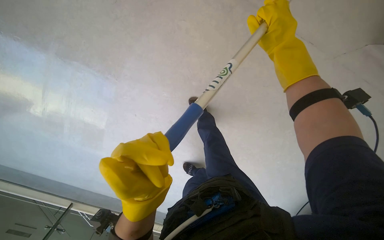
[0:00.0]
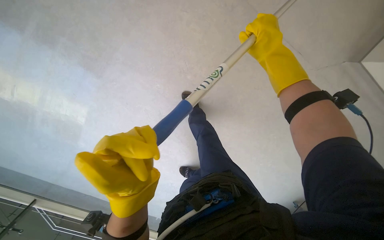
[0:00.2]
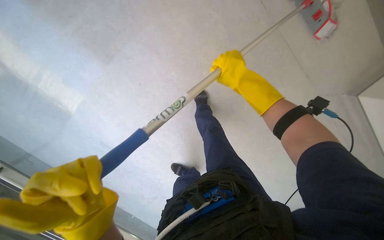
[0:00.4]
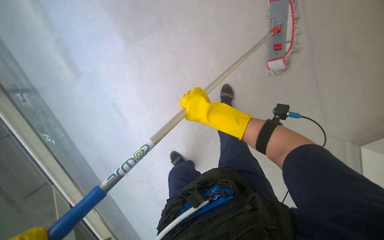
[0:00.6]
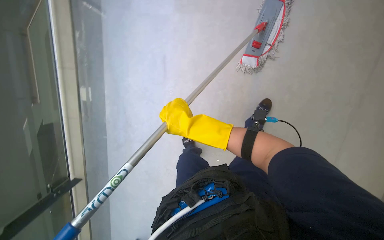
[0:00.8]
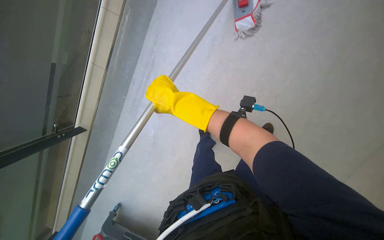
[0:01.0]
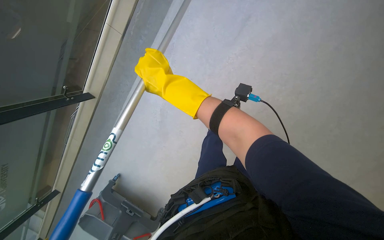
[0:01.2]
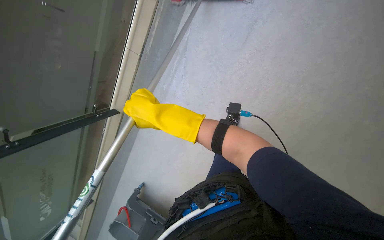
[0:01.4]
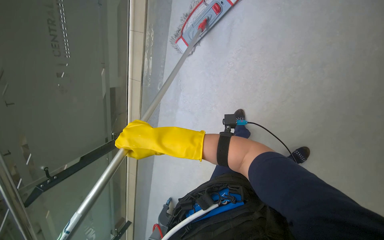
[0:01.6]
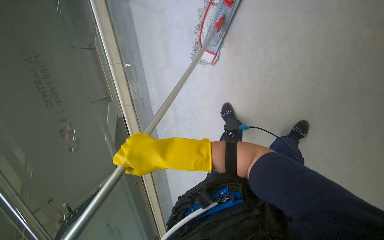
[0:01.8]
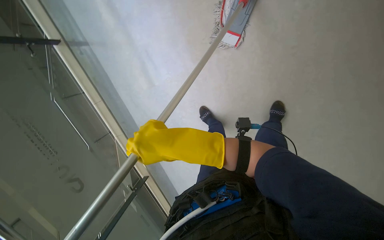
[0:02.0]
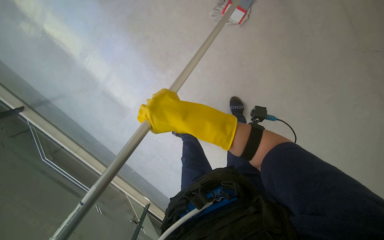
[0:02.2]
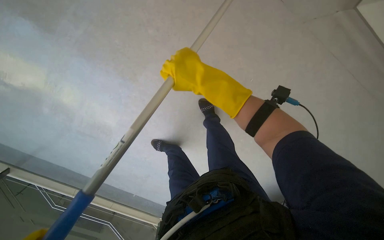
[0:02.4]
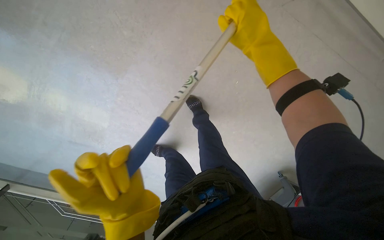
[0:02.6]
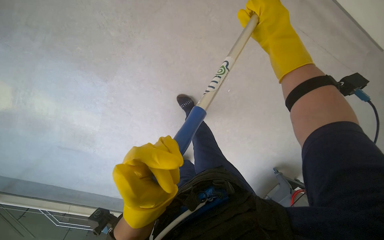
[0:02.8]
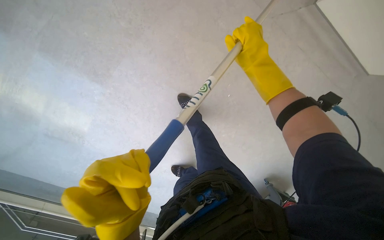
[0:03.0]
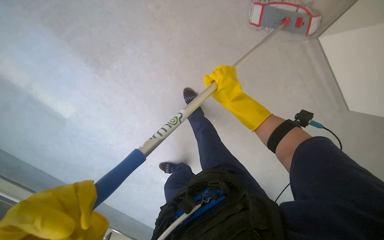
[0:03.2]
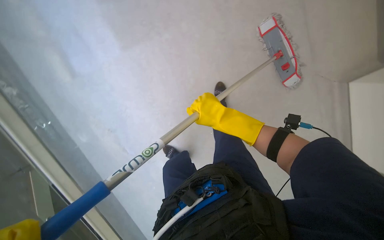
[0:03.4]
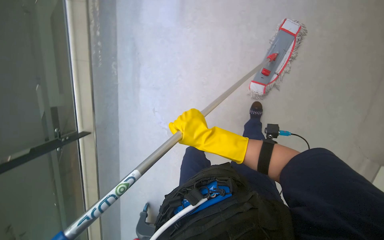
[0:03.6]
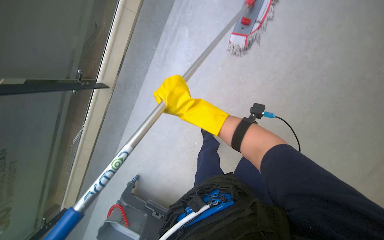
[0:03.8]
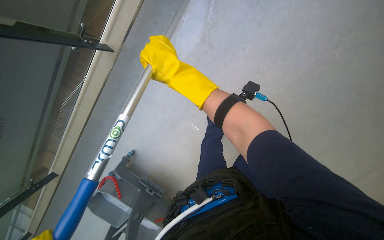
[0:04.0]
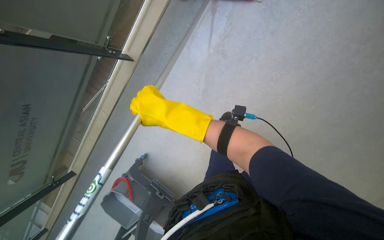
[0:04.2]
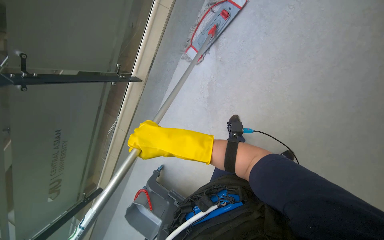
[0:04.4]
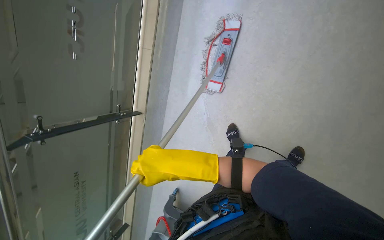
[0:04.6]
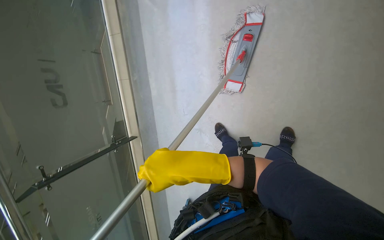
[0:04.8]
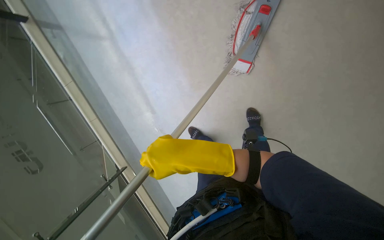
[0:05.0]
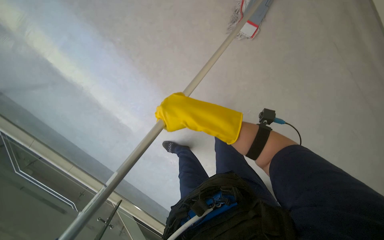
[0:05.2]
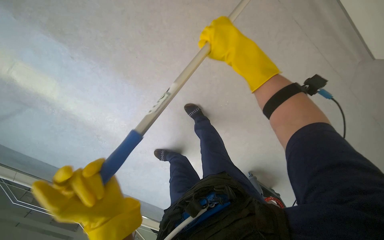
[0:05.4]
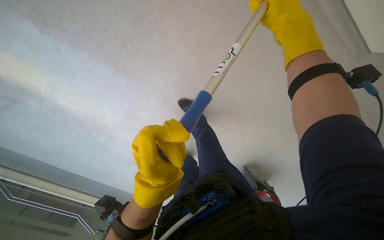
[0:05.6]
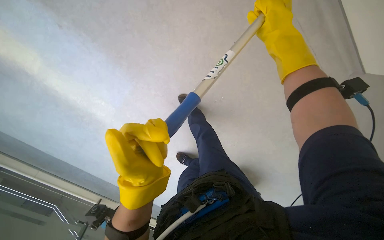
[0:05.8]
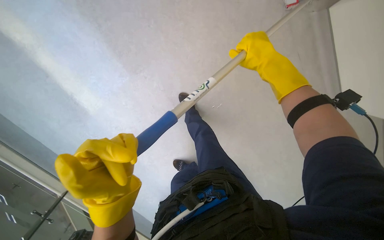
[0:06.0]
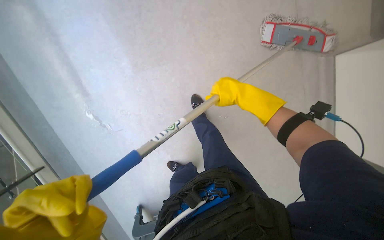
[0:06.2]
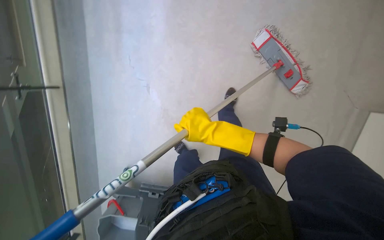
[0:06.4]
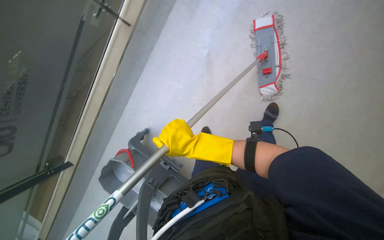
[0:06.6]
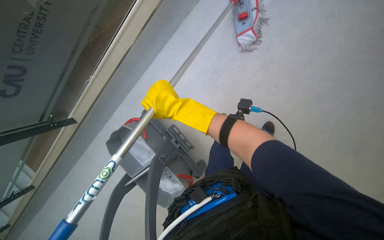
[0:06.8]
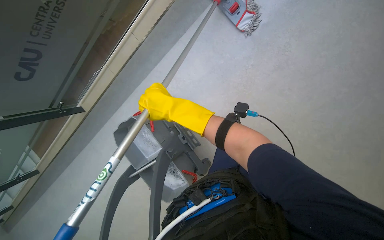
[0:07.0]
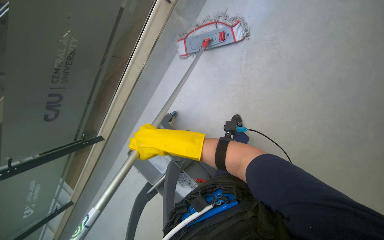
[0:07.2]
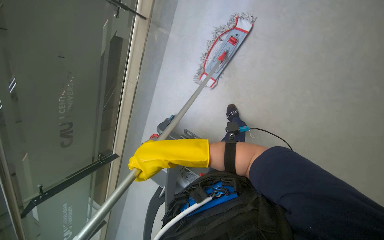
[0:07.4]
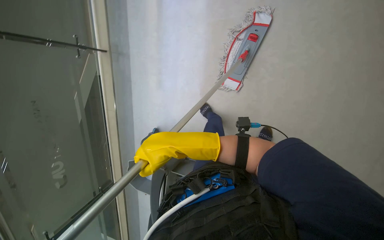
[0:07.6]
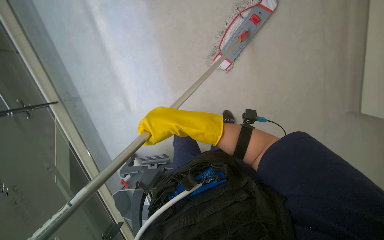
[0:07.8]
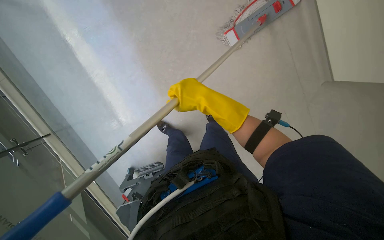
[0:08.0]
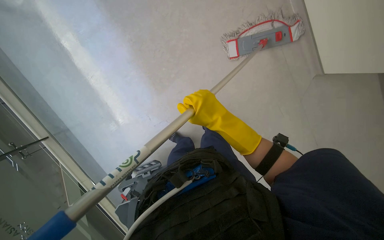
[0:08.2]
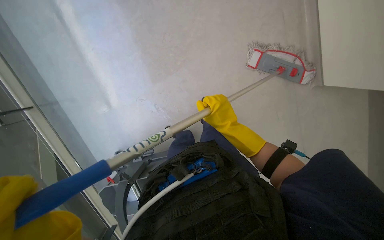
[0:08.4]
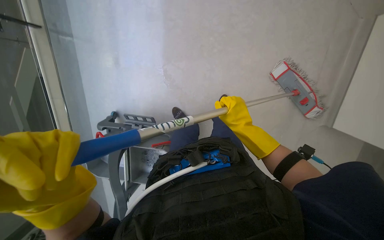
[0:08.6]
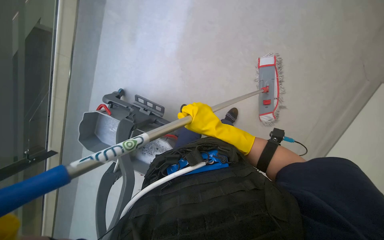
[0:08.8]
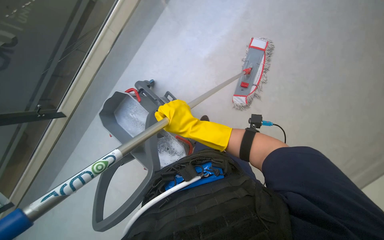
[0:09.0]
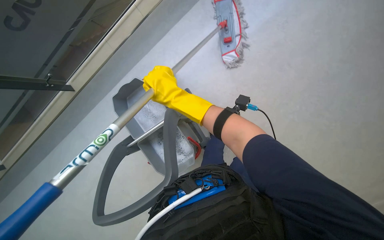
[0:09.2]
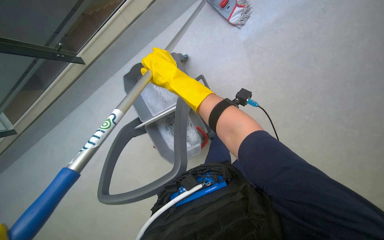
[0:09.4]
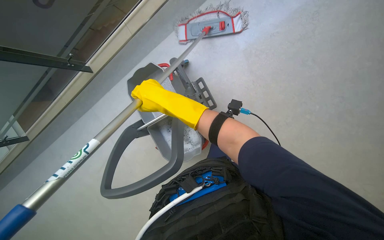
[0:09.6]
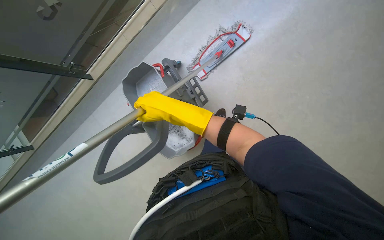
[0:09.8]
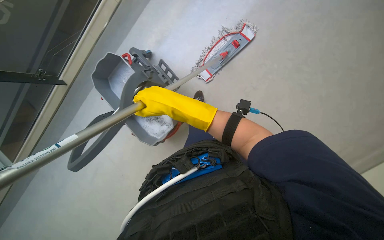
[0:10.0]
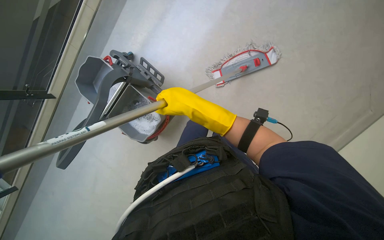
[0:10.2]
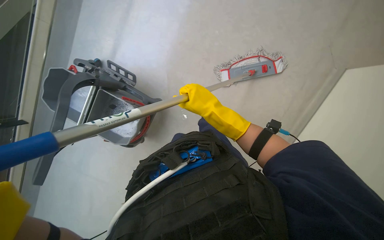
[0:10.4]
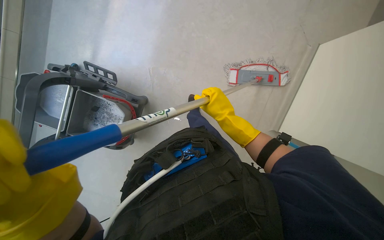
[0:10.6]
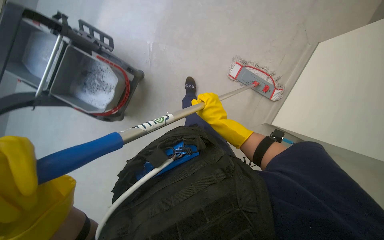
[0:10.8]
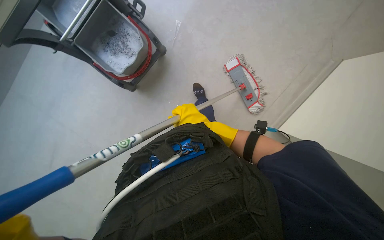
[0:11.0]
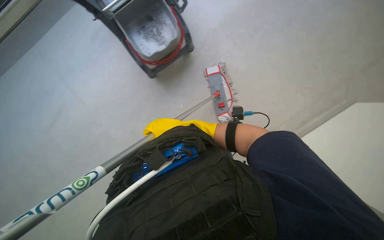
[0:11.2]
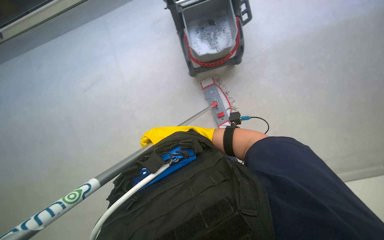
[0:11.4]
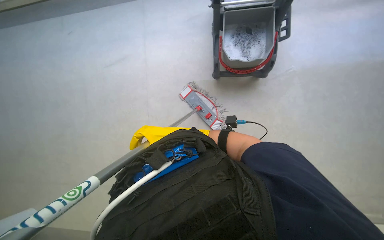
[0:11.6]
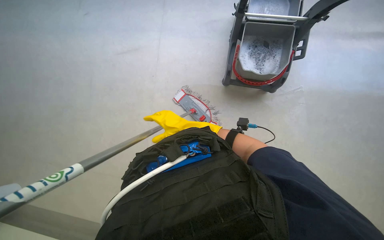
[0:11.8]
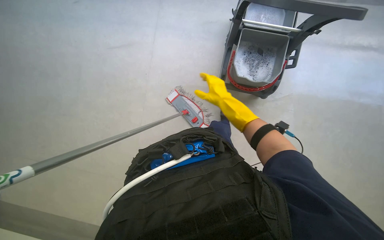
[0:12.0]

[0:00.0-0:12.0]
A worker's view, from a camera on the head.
Job: mopping floor.
The whole recording: Mopping floor. The worker mops the floor with a flat mop, periodically wringing it in the bucket.
0:00.0 to 0:01.6: The right hand shifts roughly 25 cm to the left and down the picture.
0:01.6 to 0:03.0: The camera pitches downward, by some 15 degrees. The right hand goes approximately 30 cm to the right and up the picture.
0:03.0 to 0:04.4: The camera is aimed about 20 degrees further to the left. The wearer looks about 20 degrees further downward.
0:07.6 to 0:09.0: The camera sweeps to the right, by about 15 degrees. Everything in view rotates approximately 35 degrees clockwise.
0:10.4 to 0:12.0: Everything in view rotates about 75 degrees clockwise.

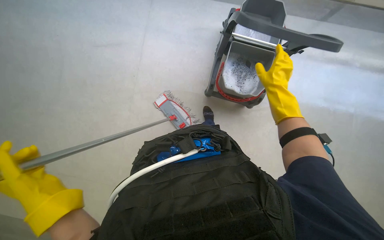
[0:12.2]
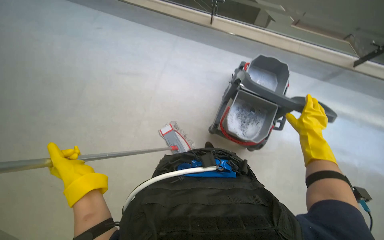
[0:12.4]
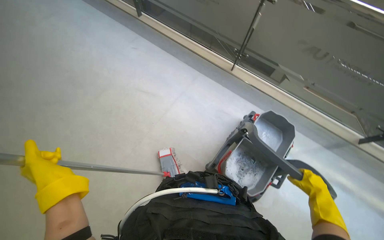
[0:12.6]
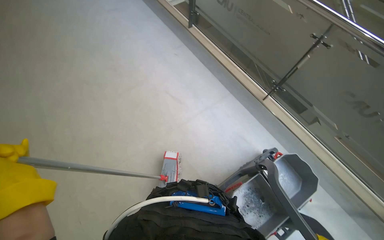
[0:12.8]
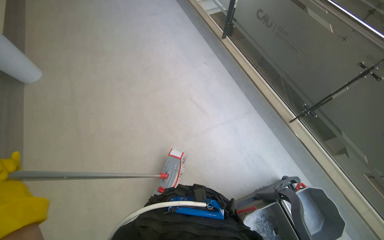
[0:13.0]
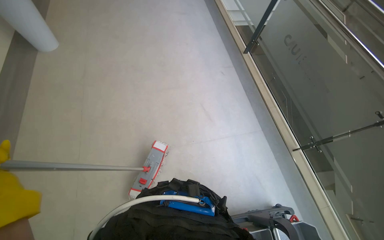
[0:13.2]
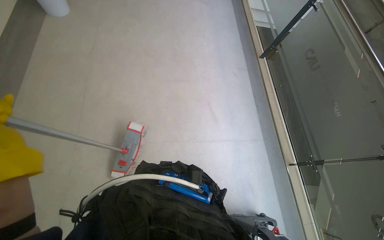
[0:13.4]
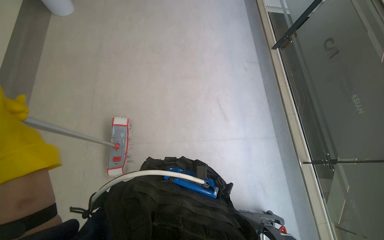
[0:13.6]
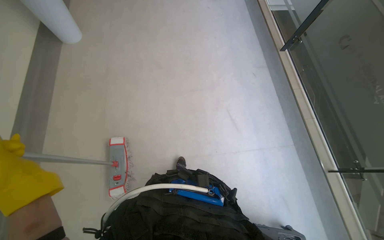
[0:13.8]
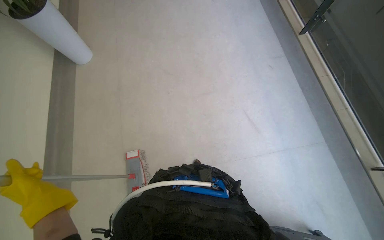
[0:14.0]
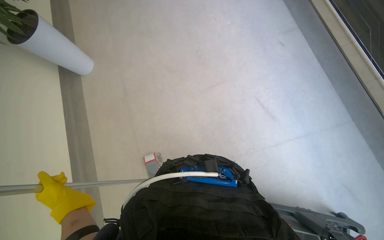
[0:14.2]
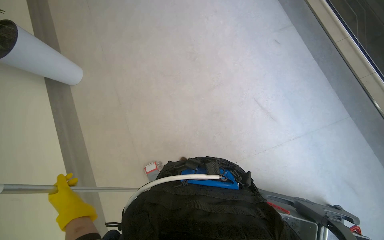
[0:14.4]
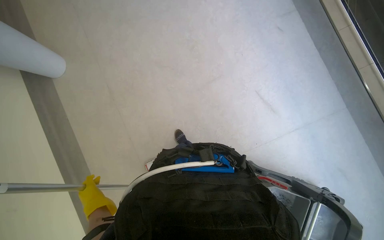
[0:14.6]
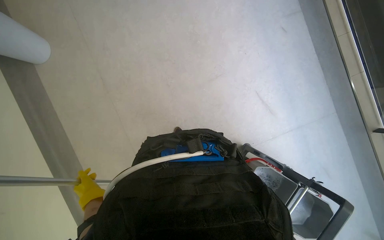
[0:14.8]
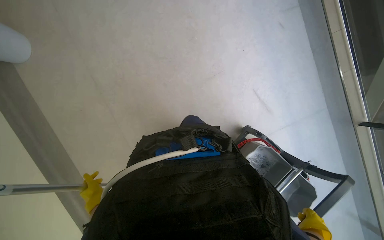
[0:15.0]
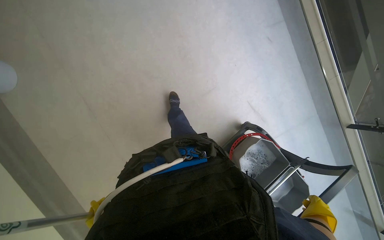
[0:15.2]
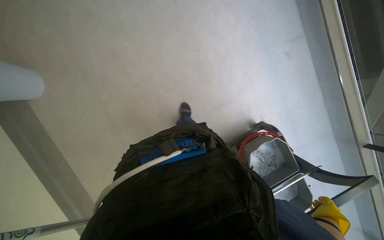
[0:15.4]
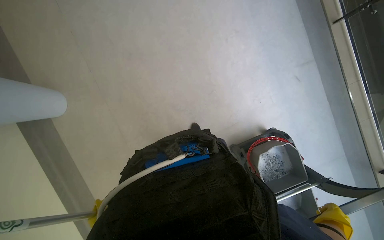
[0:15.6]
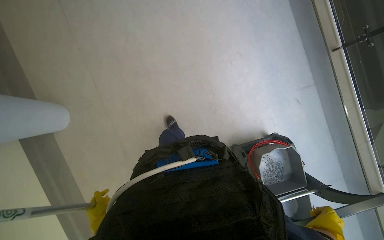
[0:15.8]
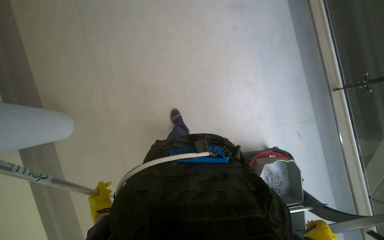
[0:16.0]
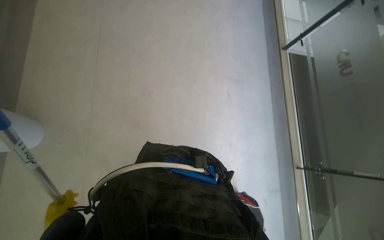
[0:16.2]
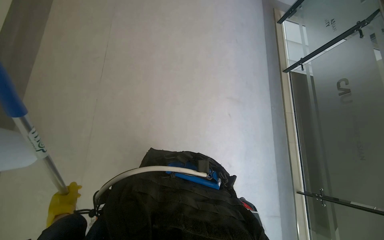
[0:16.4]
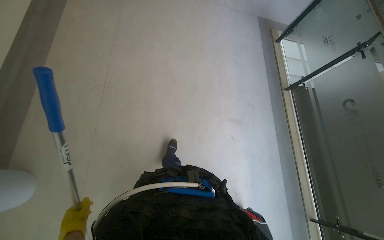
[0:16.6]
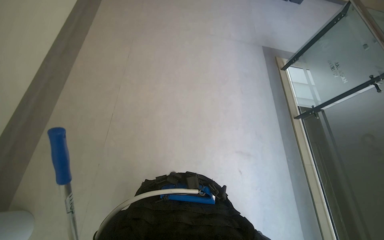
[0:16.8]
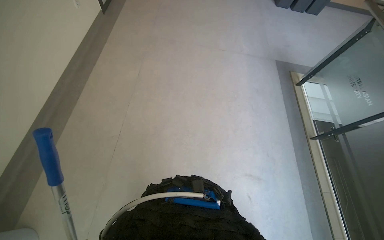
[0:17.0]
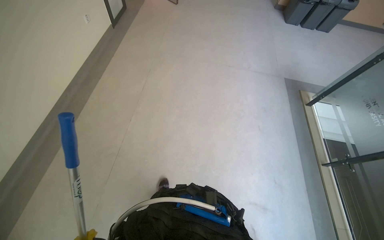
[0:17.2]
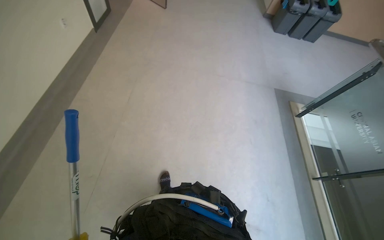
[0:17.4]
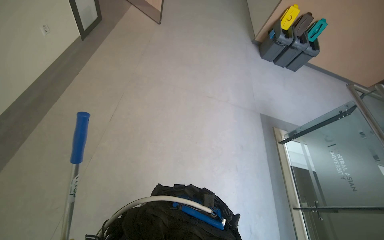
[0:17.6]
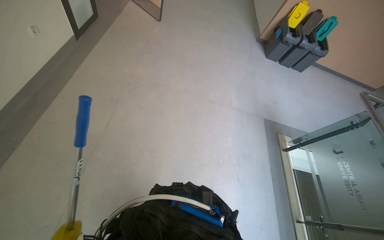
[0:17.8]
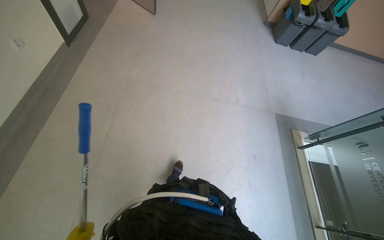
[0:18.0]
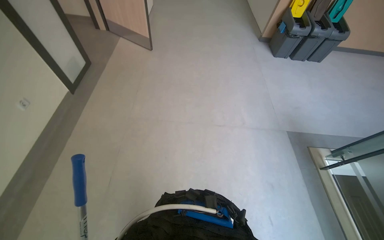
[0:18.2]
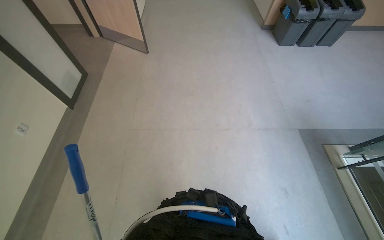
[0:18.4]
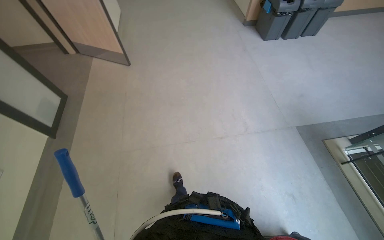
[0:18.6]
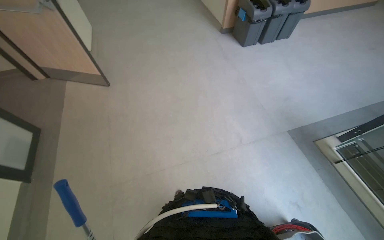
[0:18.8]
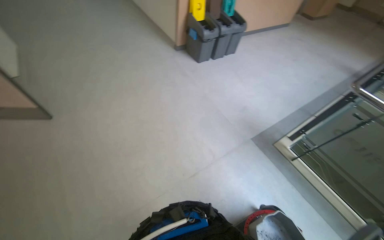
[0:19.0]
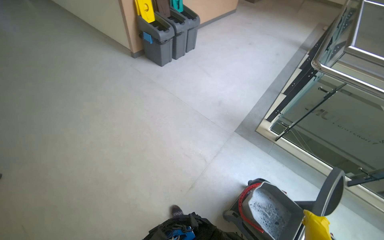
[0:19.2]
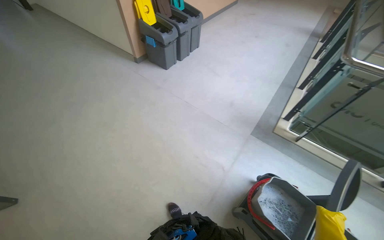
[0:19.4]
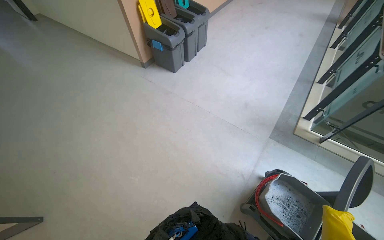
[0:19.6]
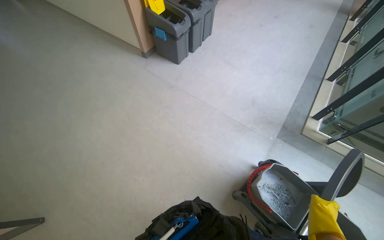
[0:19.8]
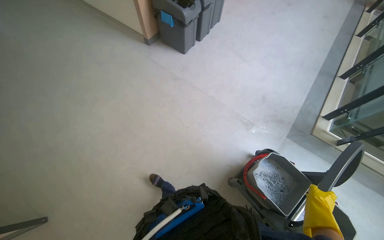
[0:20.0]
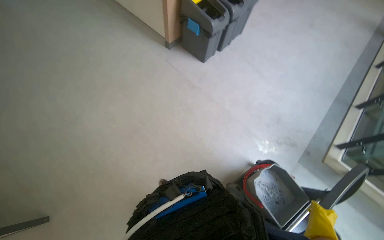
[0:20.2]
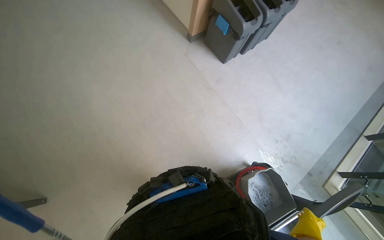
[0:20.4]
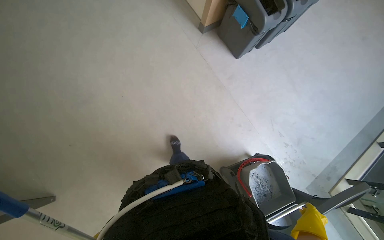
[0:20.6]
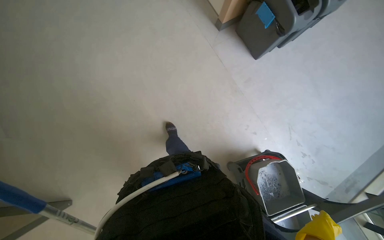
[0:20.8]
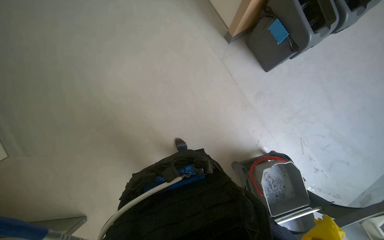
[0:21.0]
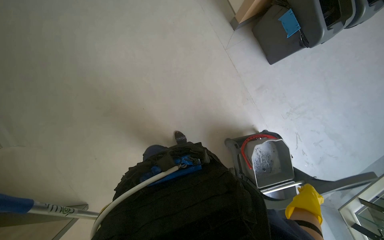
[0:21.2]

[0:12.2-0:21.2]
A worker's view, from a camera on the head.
Job: mopping floor.
The whole recording: Mopping floor. The worker mops the floor with a flat mop, periodically wringing it in the bucket.
0:12.2 to 0:13.8: The wearer looks about 75 degrees further to the left. The wearer looks roughly 25 degrees further upward.
0:15.2 to 0:16.6: The camera pitches upward, by roughly 25 degrees.
0:16.6 to 0:18.2: The head travels roughly 1.5 m. The view tips upward by about 15 degrees.
0:18.2 to 0:19.8: The camera travels approximately 1.5 m. The wearer looks roughly 55 degrees further to the right.
0:19.8 to 0:21.2: The head travels some 1 m. The view tips downward by approximately 25 degrees. Everything in view rotates approximately 30 degrees clockwise.
